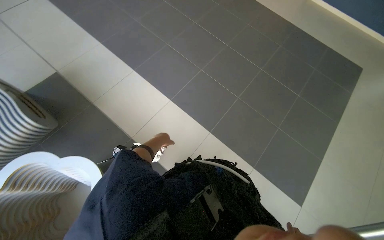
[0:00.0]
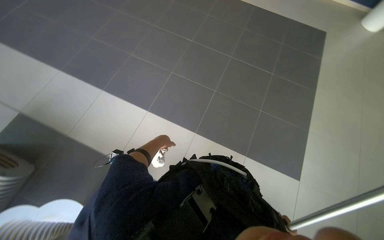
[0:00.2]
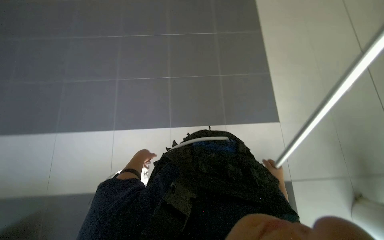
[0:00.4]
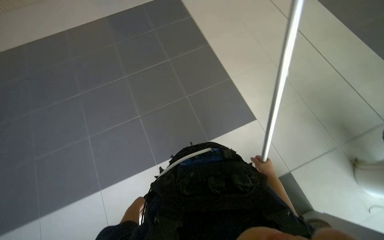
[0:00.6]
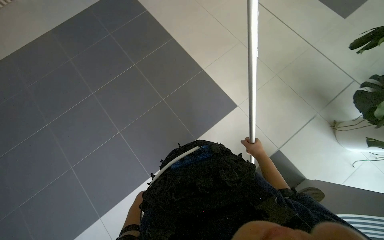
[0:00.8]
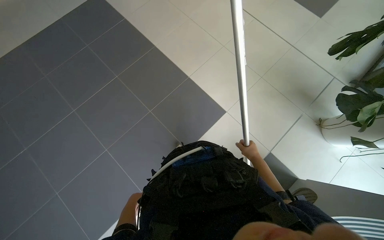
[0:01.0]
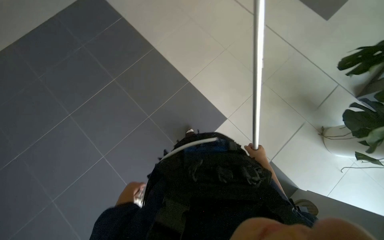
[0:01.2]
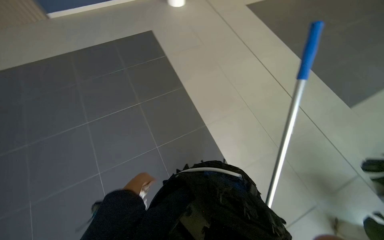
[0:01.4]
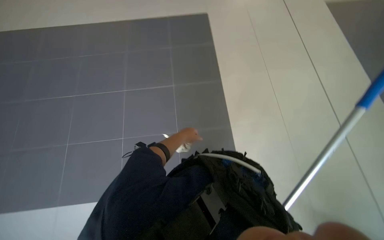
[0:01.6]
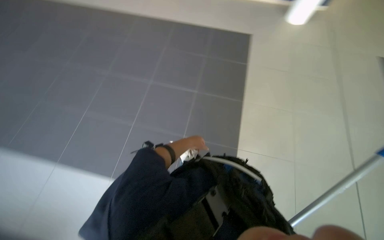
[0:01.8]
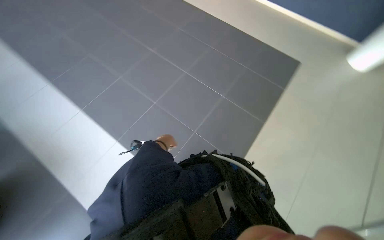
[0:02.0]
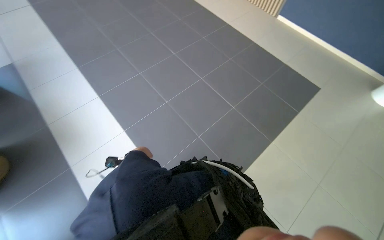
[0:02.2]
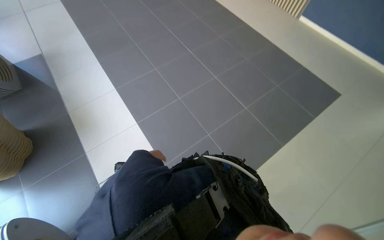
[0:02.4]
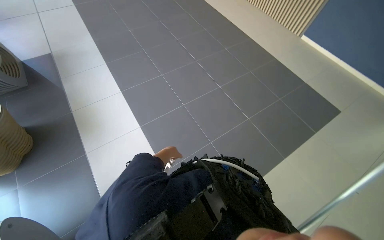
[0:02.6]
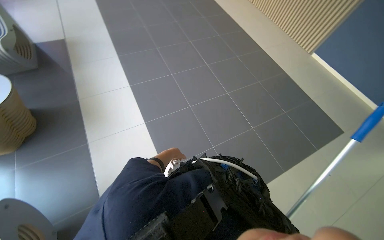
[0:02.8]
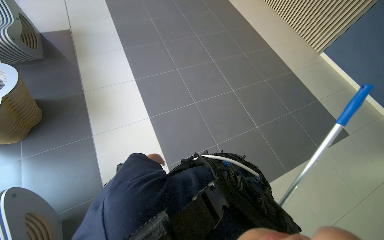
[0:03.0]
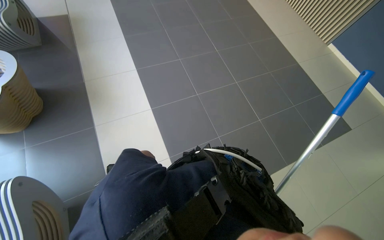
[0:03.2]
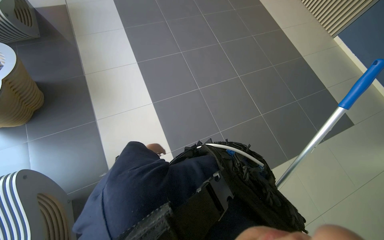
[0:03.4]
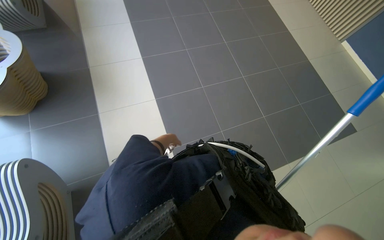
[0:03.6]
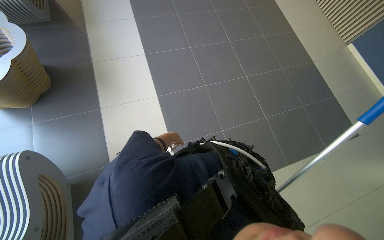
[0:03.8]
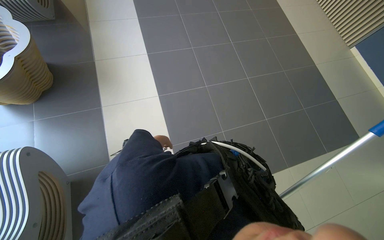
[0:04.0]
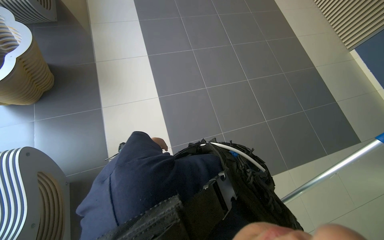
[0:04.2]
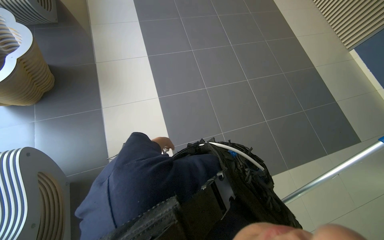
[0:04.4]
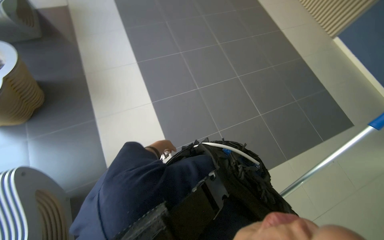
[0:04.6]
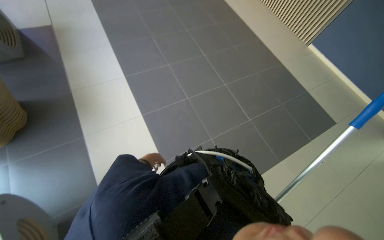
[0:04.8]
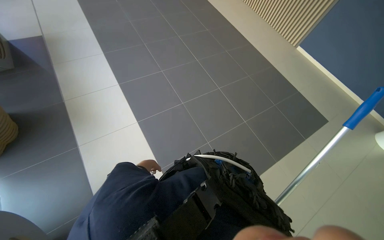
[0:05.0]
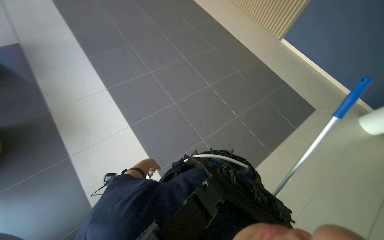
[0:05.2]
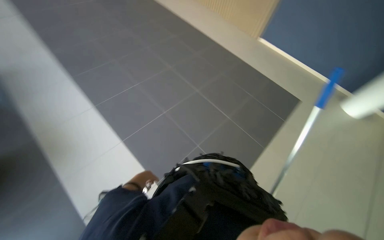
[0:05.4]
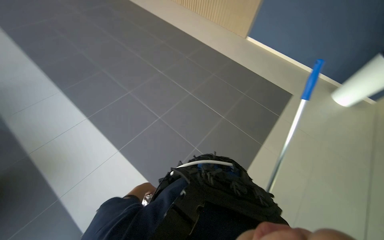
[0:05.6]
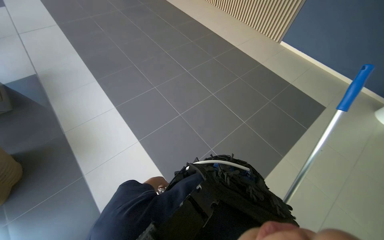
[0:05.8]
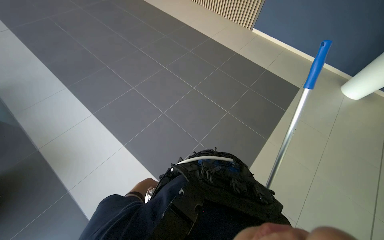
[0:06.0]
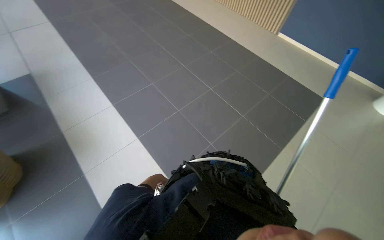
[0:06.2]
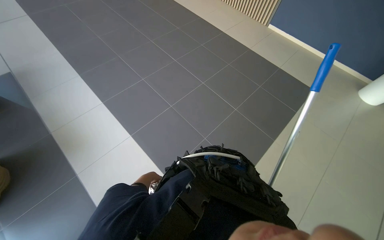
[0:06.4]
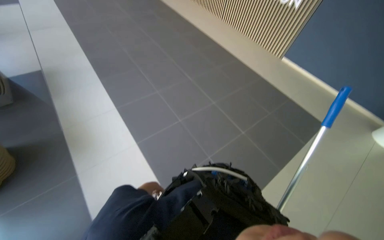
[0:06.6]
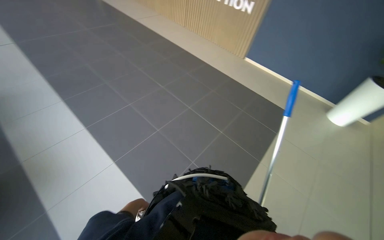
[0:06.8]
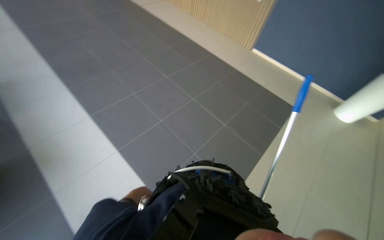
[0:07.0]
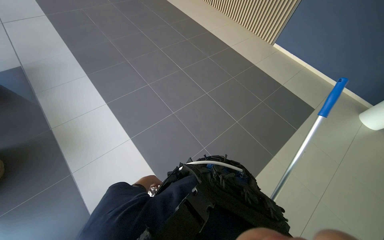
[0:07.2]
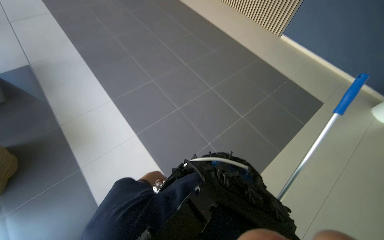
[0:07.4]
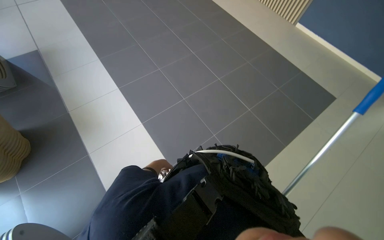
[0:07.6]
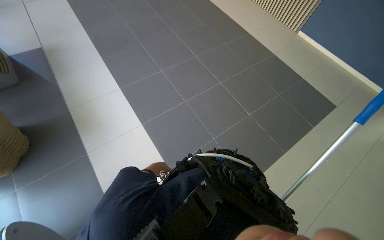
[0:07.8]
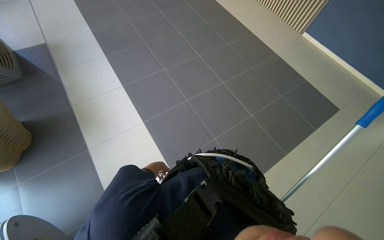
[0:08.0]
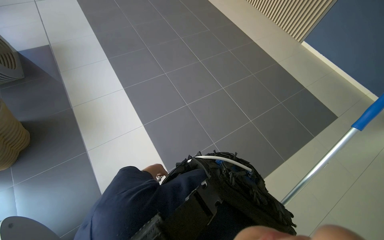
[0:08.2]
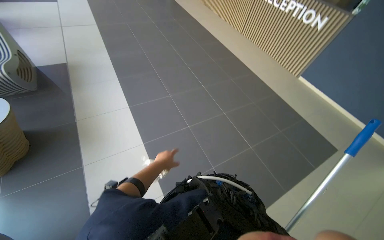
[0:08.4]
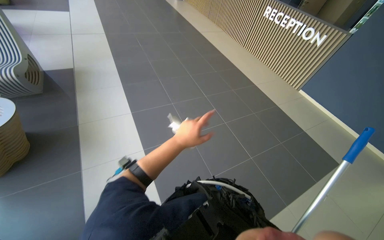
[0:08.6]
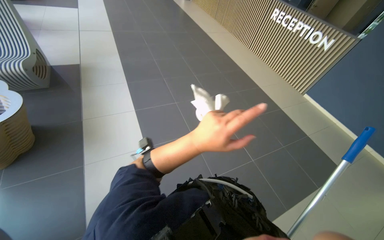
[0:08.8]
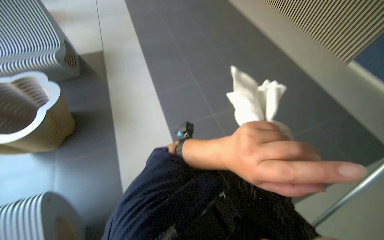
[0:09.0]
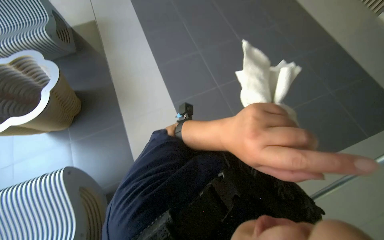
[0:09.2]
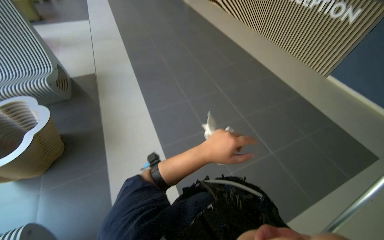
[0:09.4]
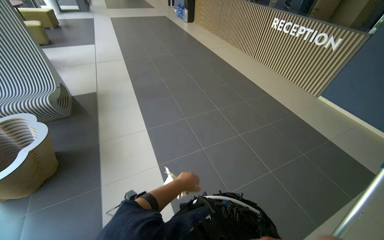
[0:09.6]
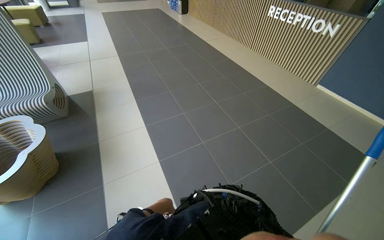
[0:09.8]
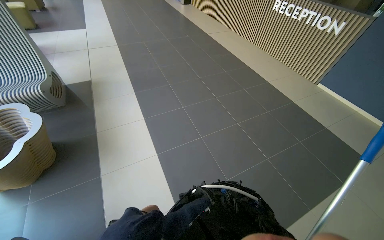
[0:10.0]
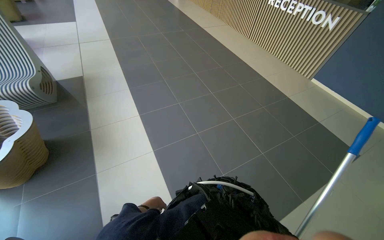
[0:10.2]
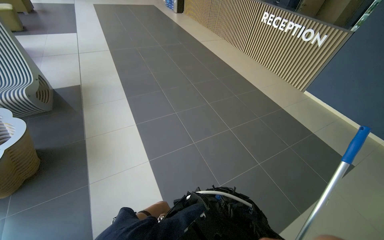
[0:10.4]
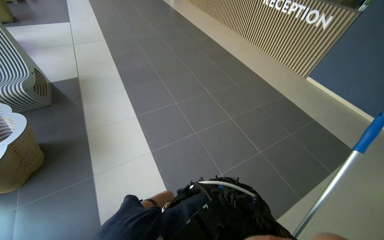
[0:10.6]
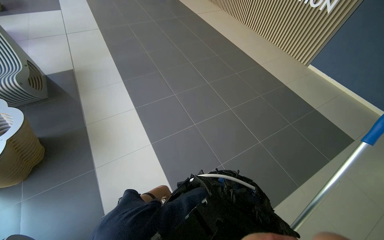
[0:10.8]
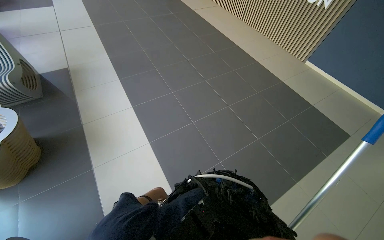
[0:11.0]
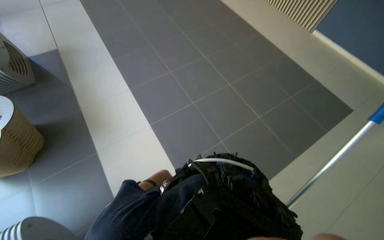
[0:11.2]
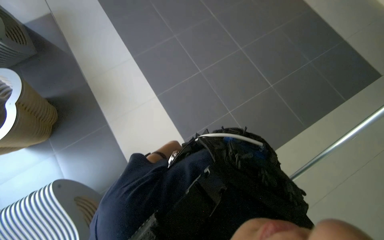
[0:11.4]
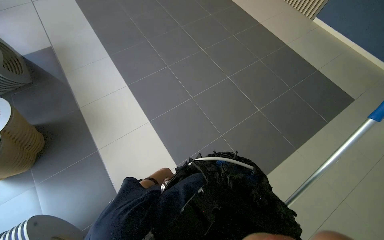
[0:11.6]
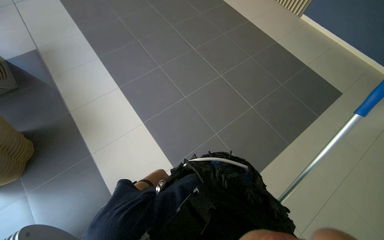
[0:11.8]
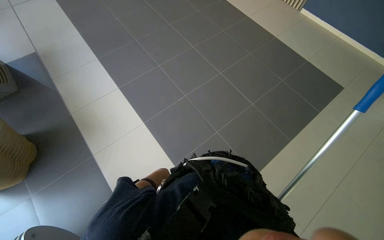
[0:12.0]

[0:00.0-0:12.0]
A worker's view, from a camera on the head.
Job: cleaning windows.
The whole recording: Cleaning glass wall with long-handled tool. The worker cleans the glass wall using a long-handled tool.
0.0 to 1.6 s: The head rotates roughly 75 degrees to the right. The wearer looks some 15 degrees further upward.
1.6 to 3.0 s: The wearer's head swings approximately 50 degrees to the left.
4.4 to 6.0 s: The wearer's head swings approximately 35 degrees to the right.
7.6 to 9.0 s: The view tilts approximately 15 degrees upward. The left hand shifts roughly 50 cm nearer to the camera, to the right and up the picture.
9.0 to 10.4 s: The wearer looks some 20 degrees further upward.
10.4 to 12.0 s: The view tips downward by roughly 20 degrees.

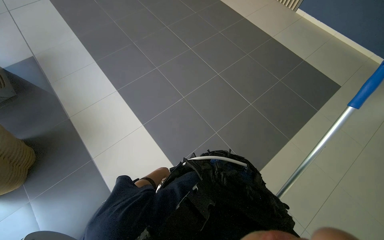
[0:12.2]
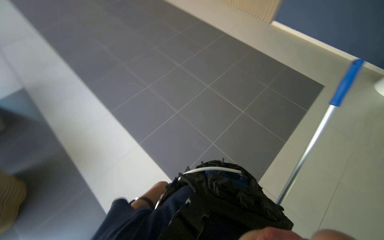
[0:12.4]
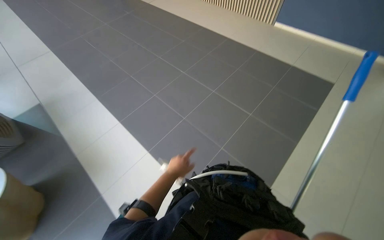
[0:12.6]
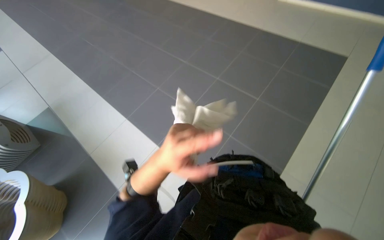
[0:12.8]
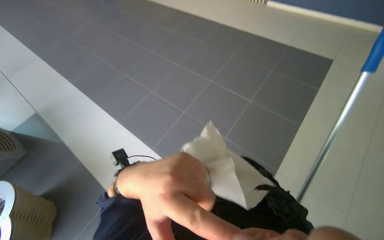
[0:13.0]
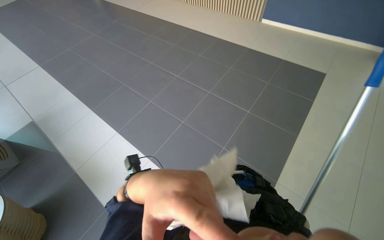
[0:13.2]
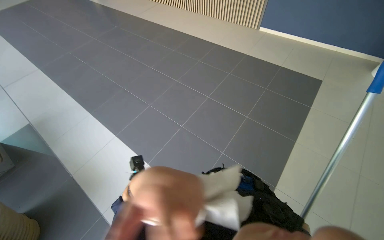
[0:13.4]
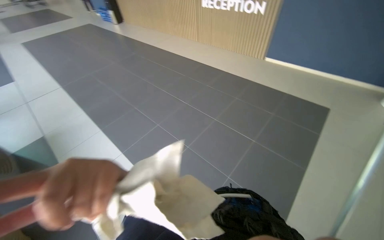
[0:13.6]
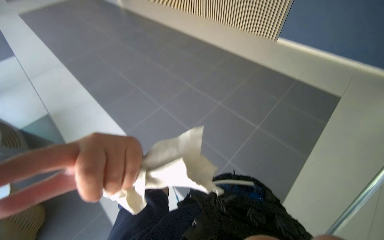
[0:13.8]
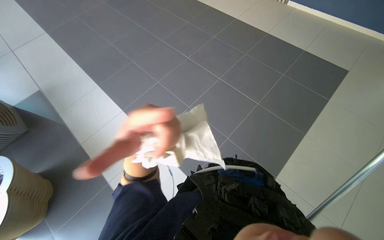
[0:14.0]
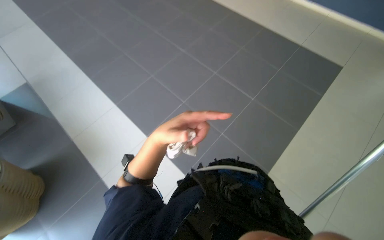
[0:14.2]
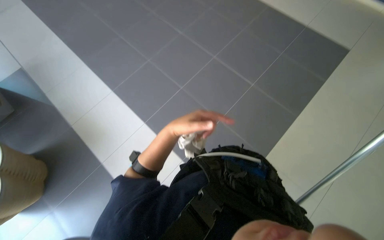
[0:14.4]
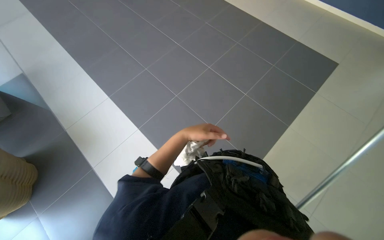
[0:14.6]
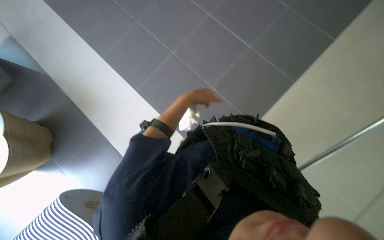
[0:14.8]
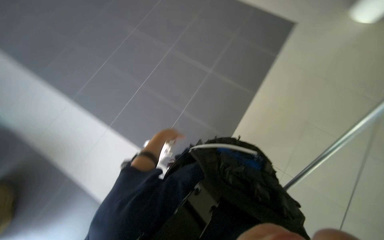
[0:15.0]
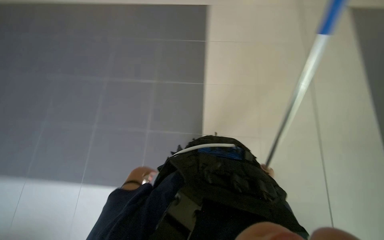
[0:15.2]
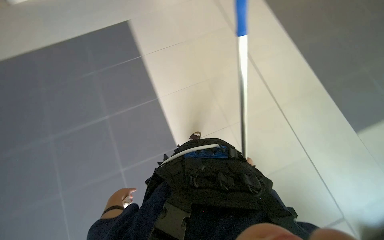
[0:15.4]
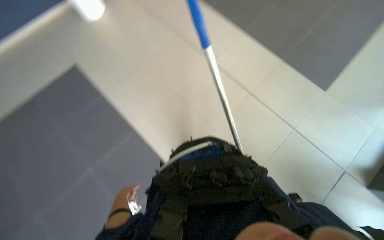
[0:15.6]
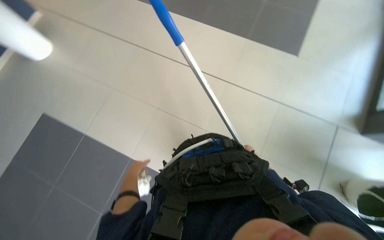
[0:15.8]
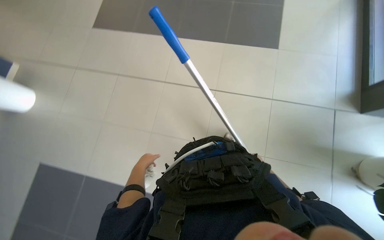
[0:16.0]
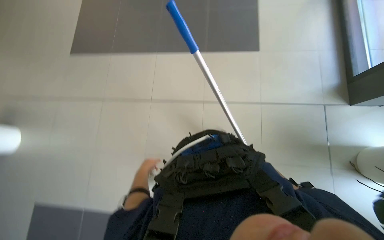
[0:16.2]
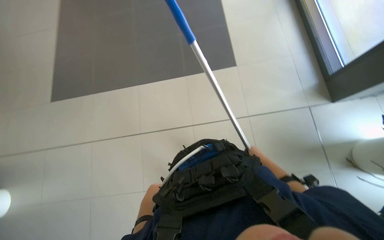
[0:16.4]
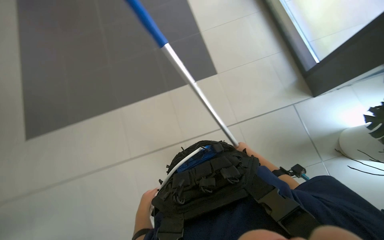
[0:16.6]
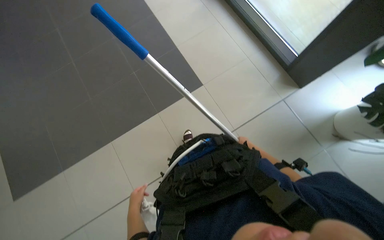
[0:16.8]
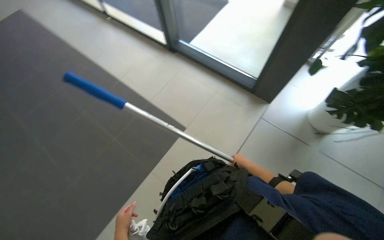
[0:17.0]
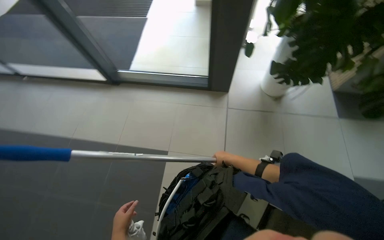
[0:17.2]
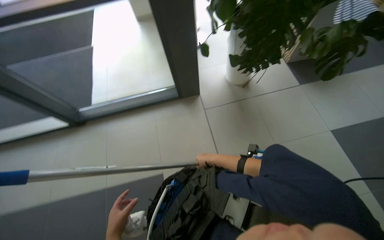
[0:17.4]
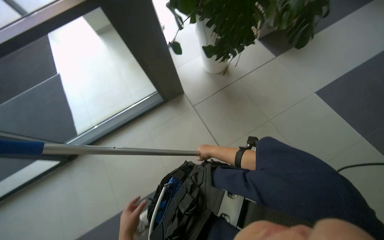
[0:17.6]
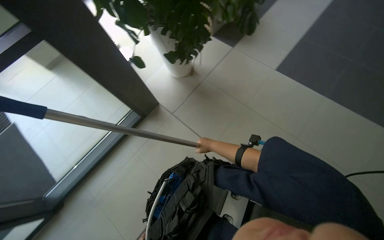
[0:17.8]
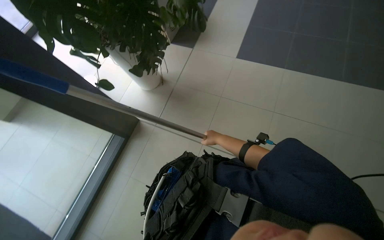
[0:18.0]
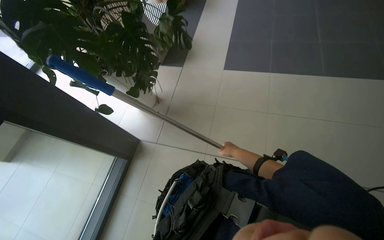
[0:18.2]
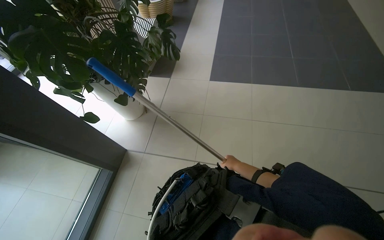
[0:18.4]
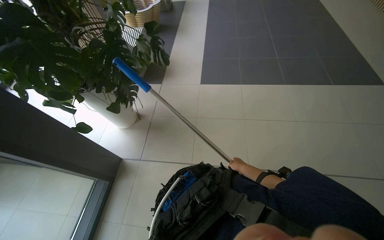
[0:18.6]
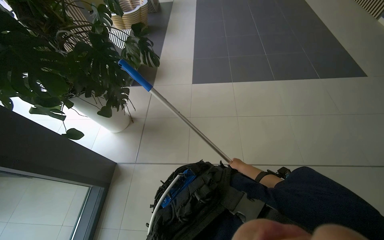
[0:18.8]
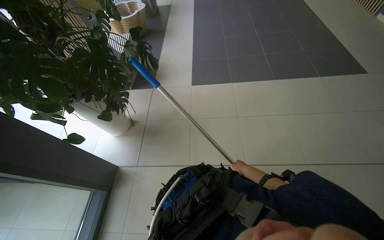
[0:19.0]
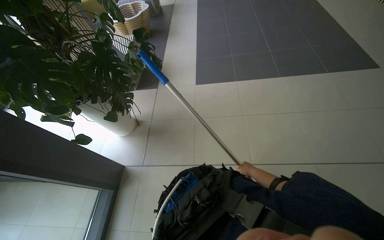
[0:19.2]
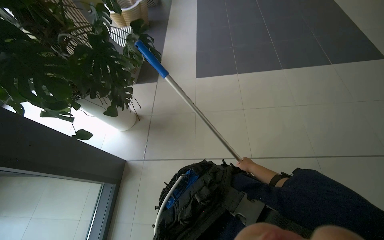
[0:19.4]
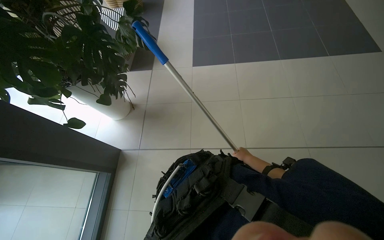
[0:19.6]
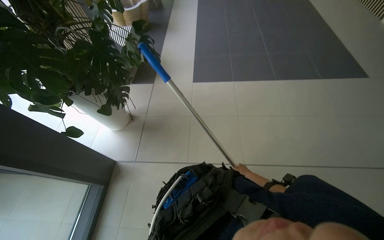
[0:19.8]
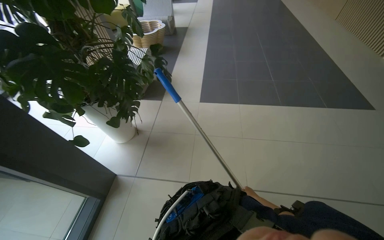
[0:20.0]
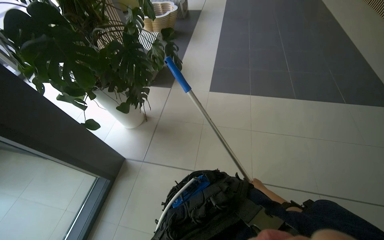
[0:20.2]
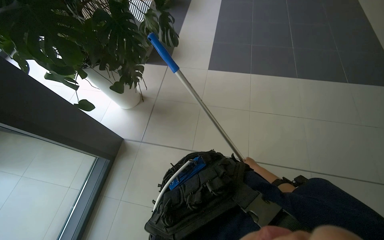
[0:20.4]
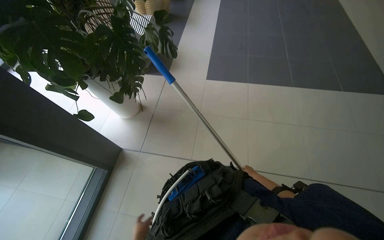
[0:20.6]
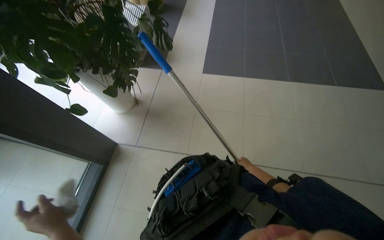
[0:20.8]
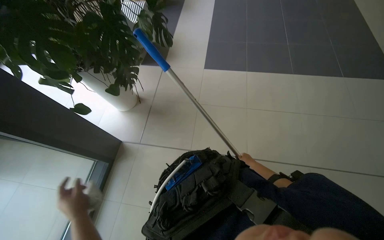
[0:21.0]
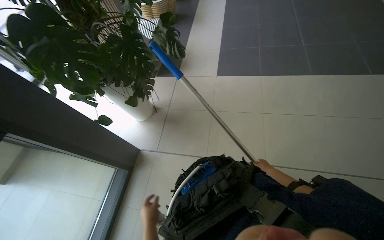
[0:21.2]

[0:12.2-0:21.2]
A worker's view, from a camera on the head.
Job: cleaning windows.
The whole recording: Cleaning glass wall with long-handled tool. The worker cleans the glass wall using a long-handled tool.
12.2 to 13.8 s: The left hand heads nearer to the camera and up the picture, covering approximately 50 cm.
13.8 to 15.2 s: The head rotates roughly 20 degrees to the right. The view tips downward by roughly 15 degrees. The left hand heads farther from the camera, covering approximately 35 cm.
15.2 to 16.6 s: The wearer looks roughly 45 degrees further to the right. The view tips upward by about 15 degrees. The left hand moves roughly 20 cm farther from the camera and comes back.
16.6 to 18.2 s: The wearer looks about 125 degrees further to the right. The wearer looks some 30 degrees further upward.
18.2 to 19.8 s: The right hand shifts approximately 30 cm to the right, down the picture and farther from the camera.
